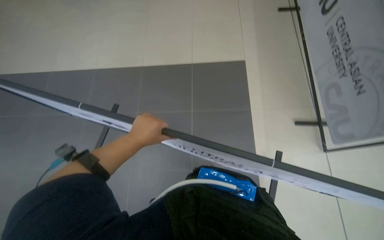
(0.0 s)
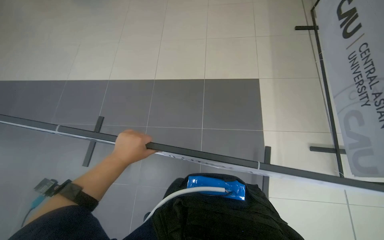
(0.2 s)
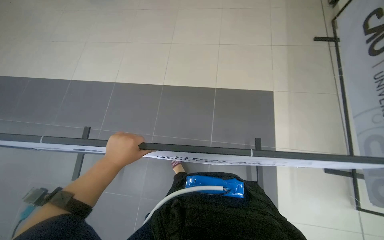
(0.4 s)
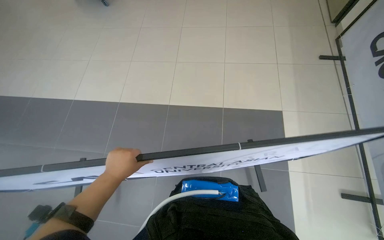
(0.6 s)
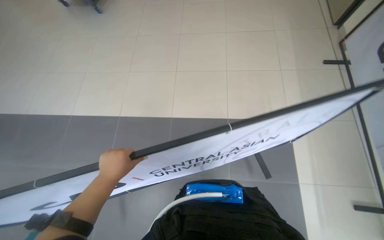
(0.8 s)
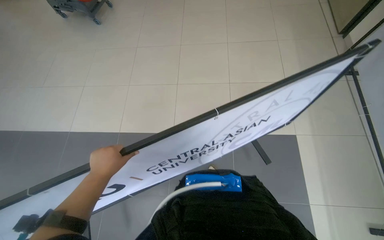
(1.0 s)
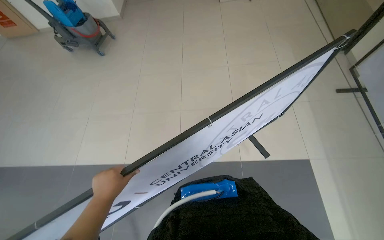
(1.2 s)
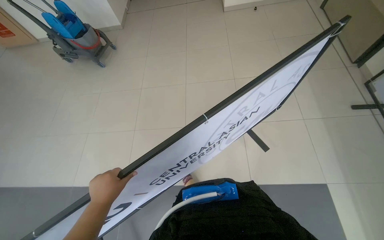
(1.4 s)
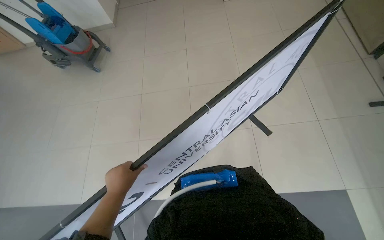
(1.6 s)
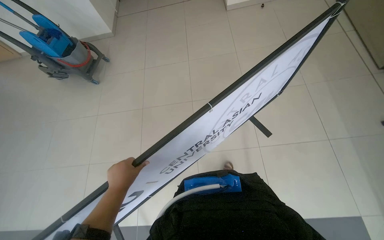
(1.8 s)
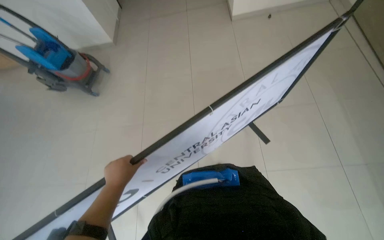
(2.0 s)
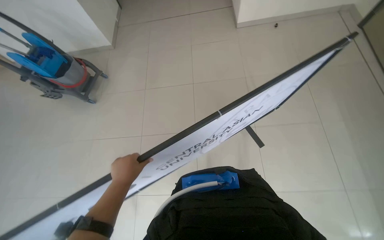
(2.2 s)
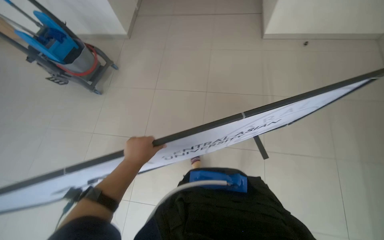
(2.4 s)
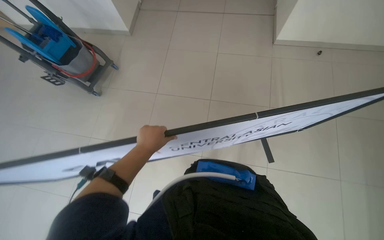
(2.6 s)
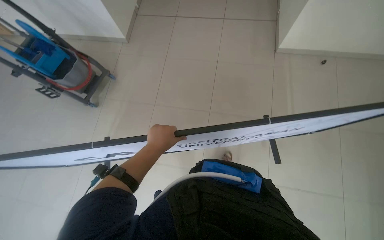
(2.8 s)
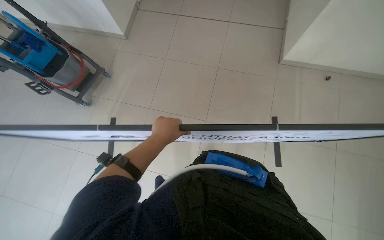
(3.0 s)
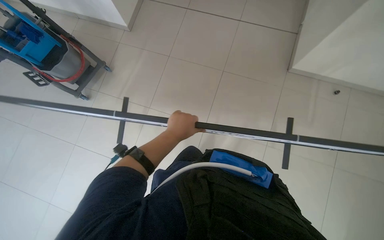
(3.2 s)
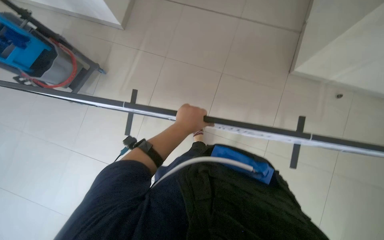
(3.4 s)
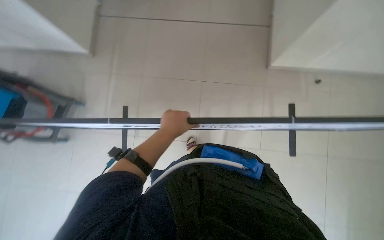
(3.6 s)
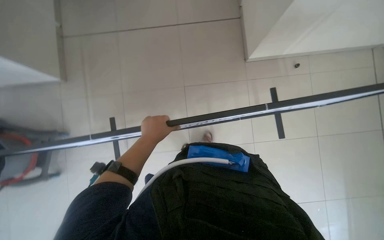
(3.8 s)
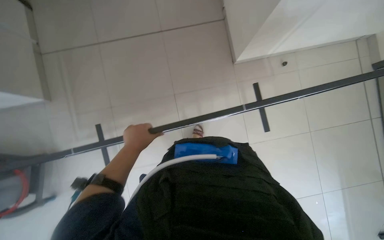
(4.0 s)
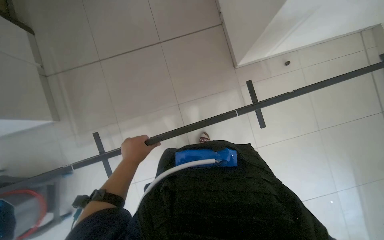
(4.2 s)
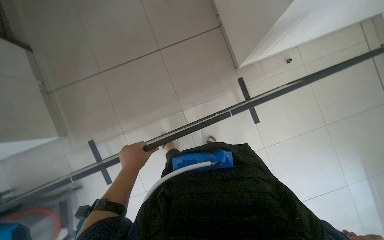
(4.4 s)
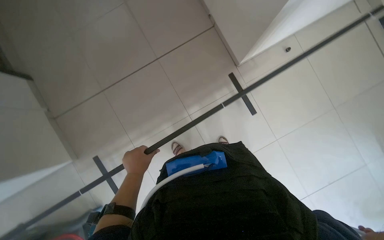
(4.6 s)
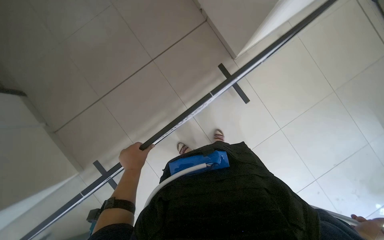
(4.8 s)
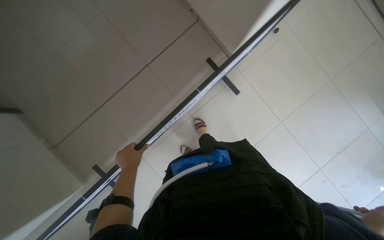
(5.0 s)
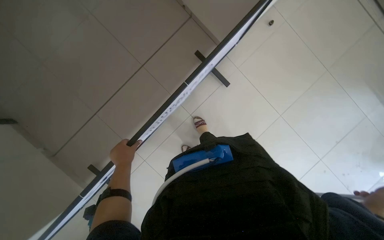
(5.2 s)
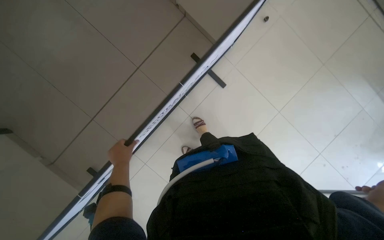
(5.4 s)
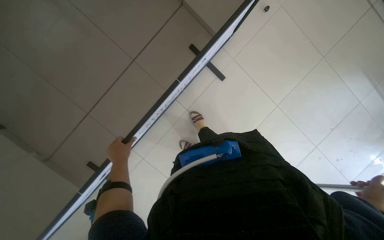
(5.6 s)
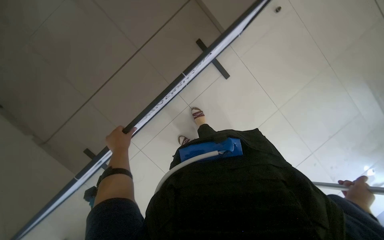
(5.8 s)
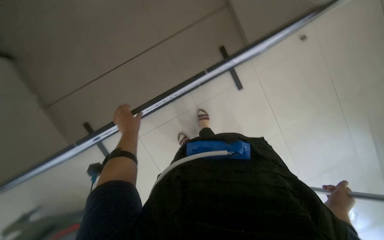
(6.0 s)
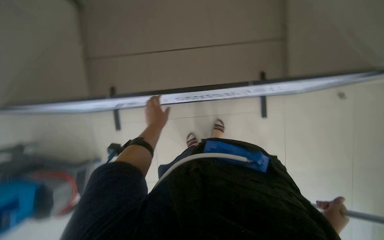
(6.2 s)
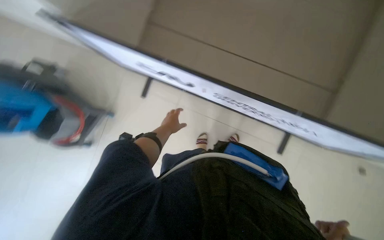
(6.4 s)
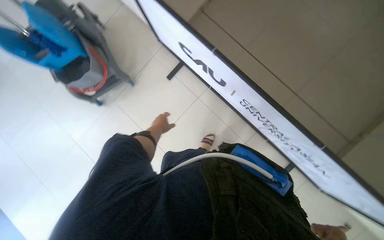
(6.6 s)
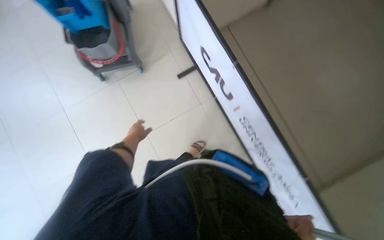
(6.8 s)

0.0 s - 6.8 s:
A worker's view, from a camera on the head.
Job: organizing items.
The whole recording: Moving display banner. The worker moves a large display banner across the floor.
1.4 s - 2.8 s: The camera is carried approximately 40 cm.
4.0 s - 5.4 s: The scene turns some 35 degrees counterclockwise in the picture. The left hand shifts about 25 cm to the left and farther from the camera.
5.4 s - 6.8 s: Everything in view rotates roughly 105 degrees clockwise.

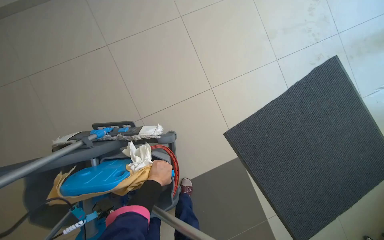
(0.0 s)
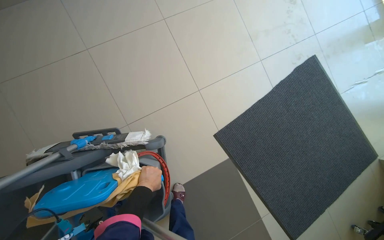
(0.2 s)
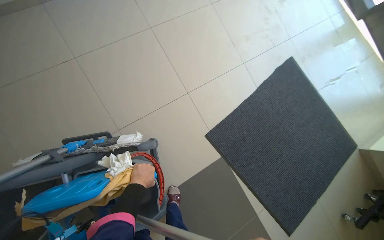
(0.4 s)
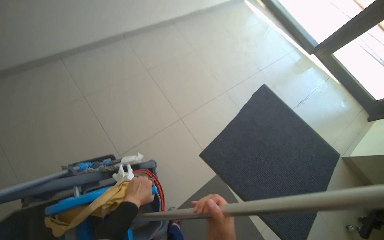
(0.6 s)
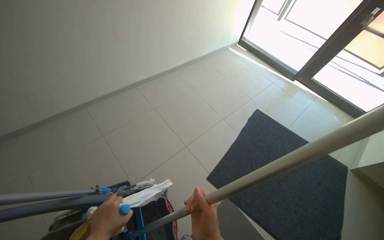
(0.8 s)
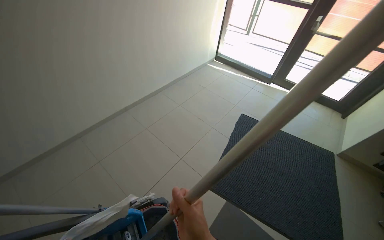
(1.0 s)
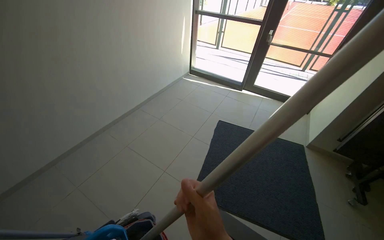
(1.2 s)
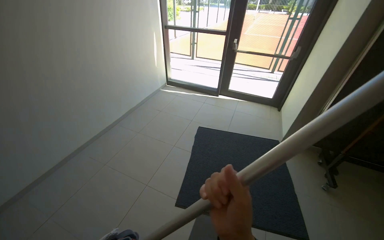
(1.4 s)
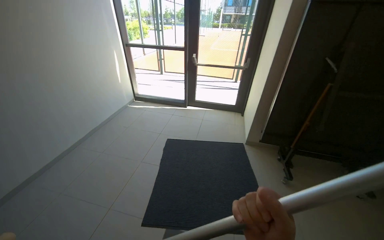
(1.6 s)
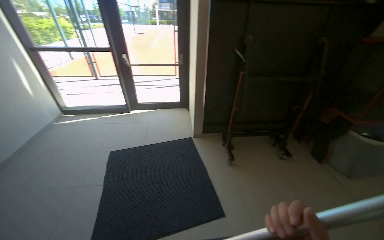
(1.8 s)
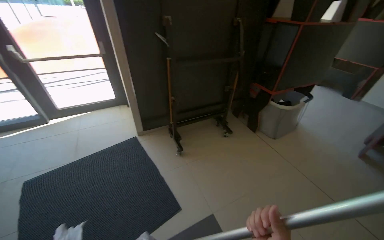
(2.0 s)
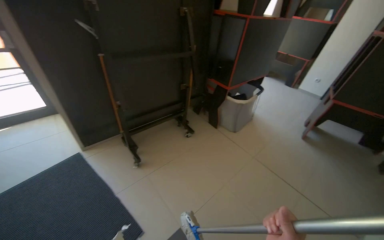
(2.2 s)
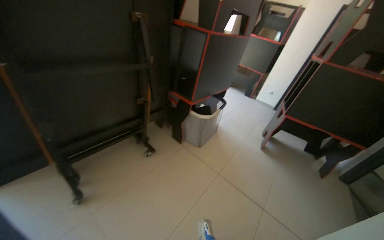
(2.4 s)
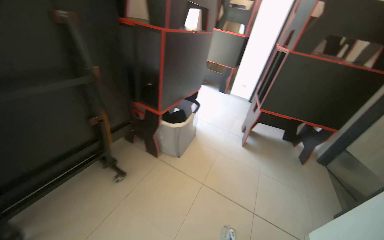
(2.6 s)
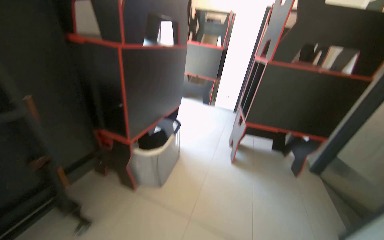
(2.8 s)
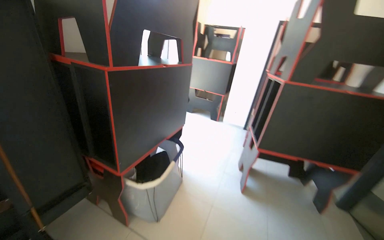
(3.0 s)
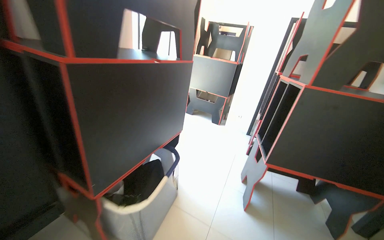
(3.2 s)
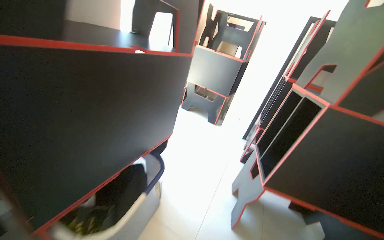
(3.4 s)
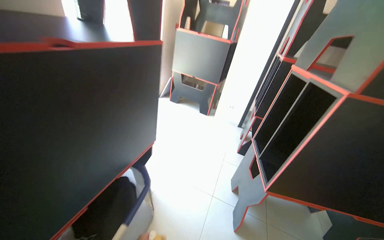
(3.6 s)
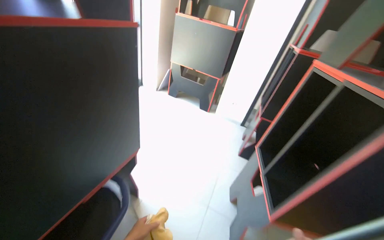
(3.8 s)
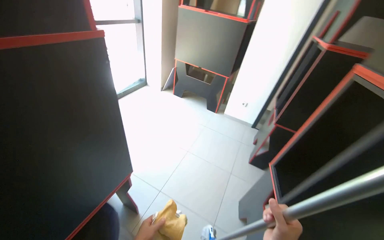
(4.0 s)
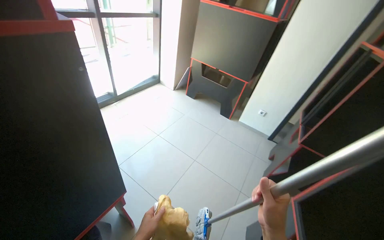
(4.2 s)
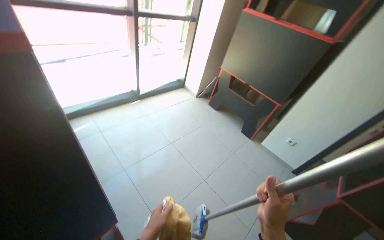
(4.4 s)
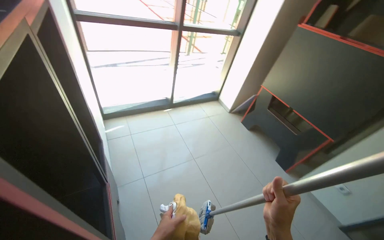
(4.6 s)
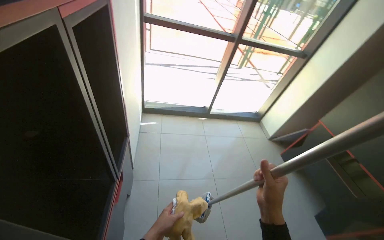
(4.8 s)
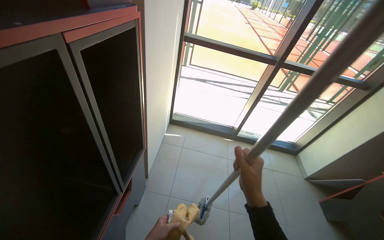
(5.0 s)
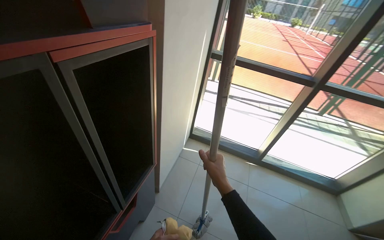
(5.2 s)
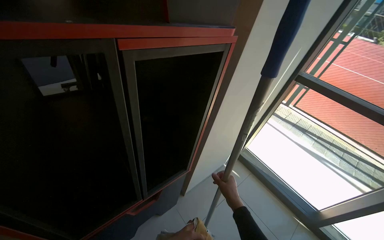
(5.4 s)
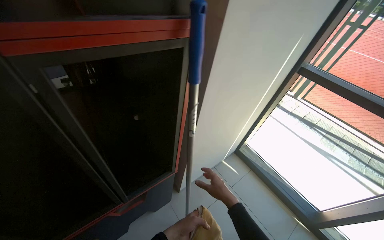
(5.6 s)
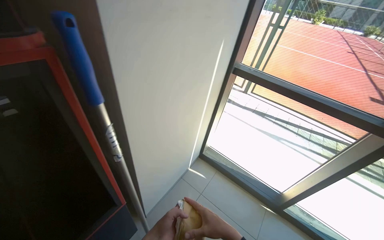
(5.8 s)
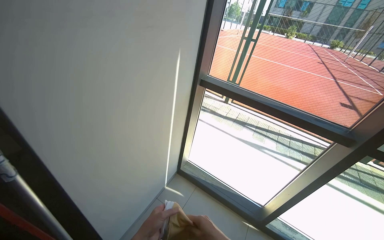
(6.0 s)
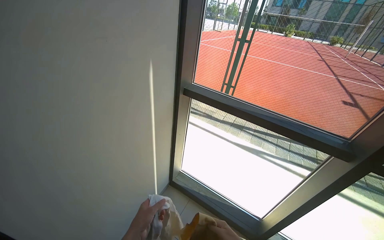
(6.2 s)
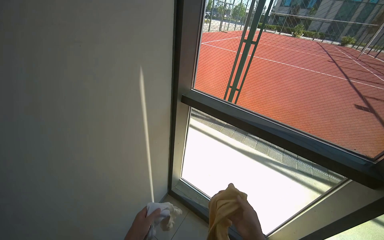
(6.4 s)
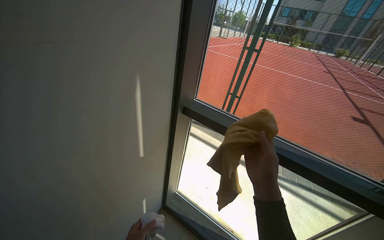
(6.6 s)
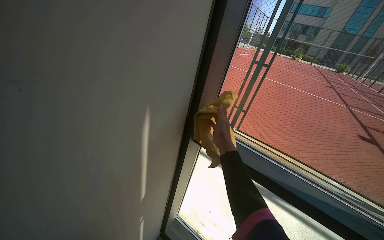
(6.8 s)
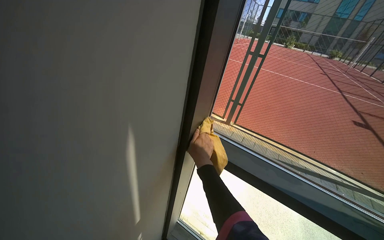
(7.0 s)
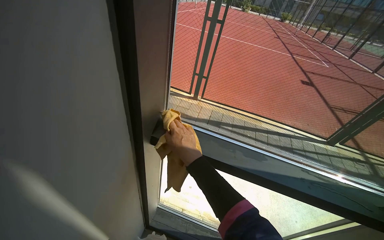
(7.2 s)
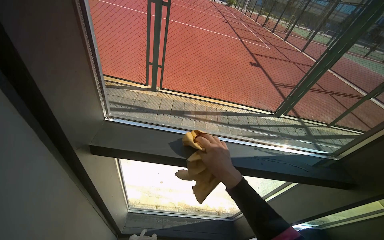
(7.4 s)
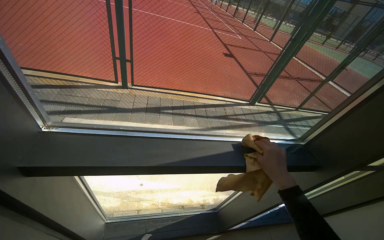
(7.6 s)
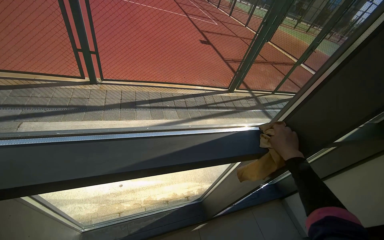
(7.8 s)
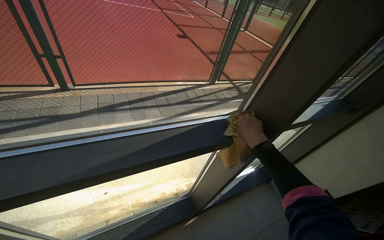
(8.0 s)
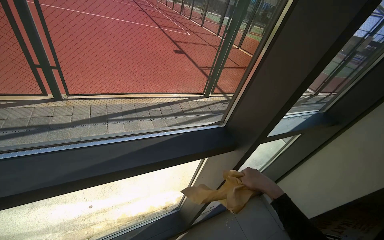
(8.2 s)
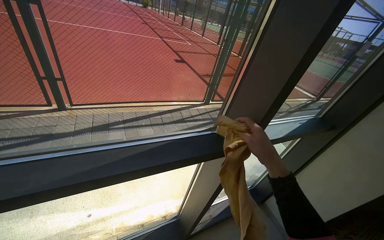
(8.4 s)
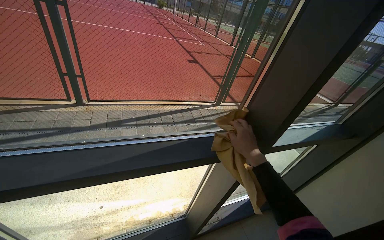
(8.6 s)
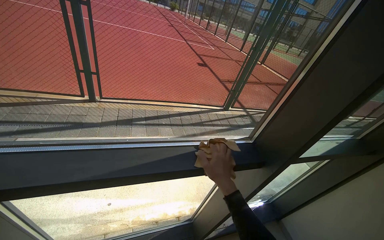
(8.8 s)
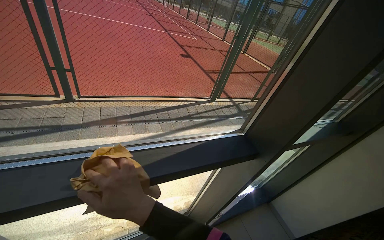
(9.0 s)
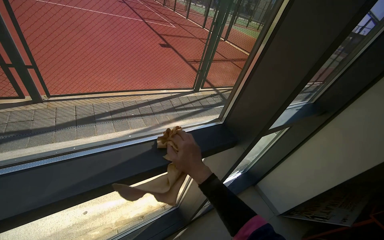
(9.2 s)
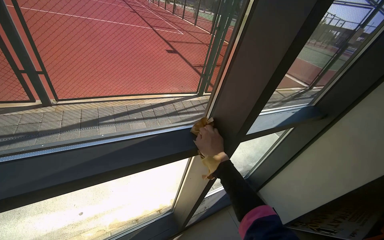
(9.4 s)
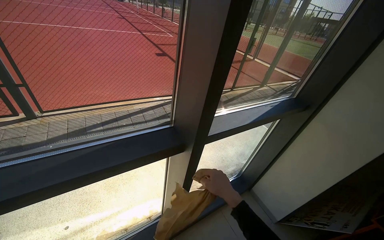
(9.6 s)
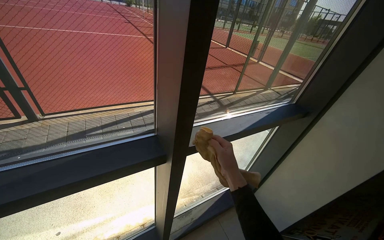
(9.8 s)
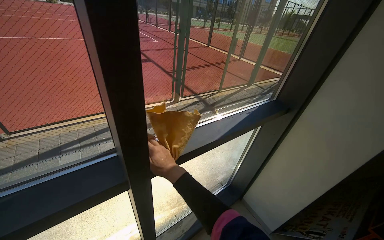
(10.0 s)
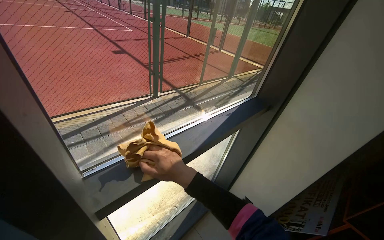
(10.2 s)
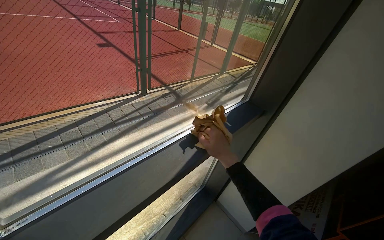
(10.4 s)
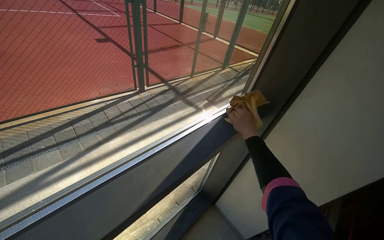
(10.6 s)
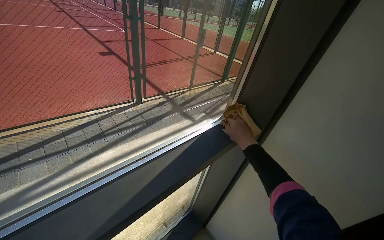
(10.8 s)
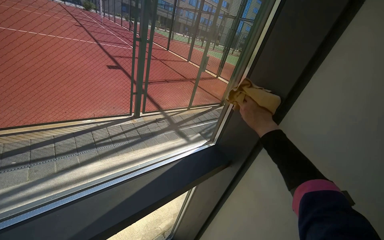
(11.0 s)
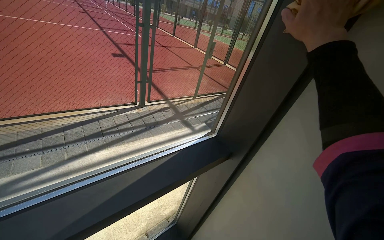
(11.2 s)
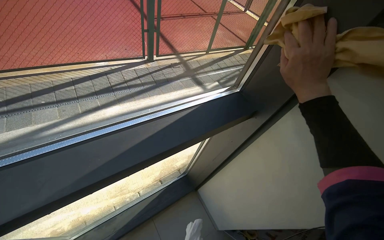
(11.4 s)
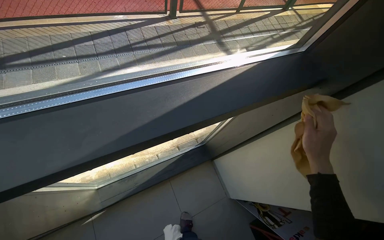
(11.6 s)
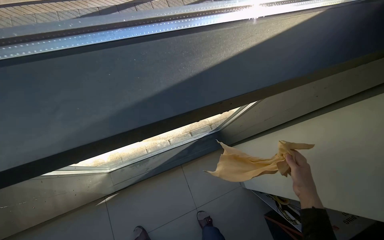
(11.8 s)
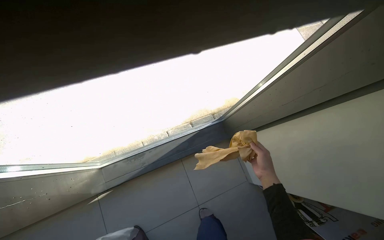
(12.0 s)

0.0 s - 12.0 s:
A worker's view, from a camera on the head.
Job: cleaning windows.
The whole recording: Wiping window frames and glass. The worker uses a yellow cloth to wipe the window frames and glass.
0.0 s - 1.6 s: The camera is carried some 90 cm. The head turns to the right by roughly 55 degrees. The wearer looks roughly 50 degrees further upward.
1.6 s - 3.0 s: The head travels approximately 1.5 m. The head turns to the right by about 80 degrees.
3.0 s - 4.4 s: The camera is carried roughly 1.5 m. The head turns to the left by some 25 degrees. The wearer looks approximately 15 degrees further downward.
4.4 s - 6.0 s: The camera is carried about 70 cm. The wearer's head swings approximately 80 degrees to the left. The view tilts about 15 degrees upward.
7.6 s - 9.0 s: The right hand shifts approximately 20 cm to the left and nearer to the camera.
9.0 s - 10.4 s: The camera is carried about 70 cm. The head rotates roughly 20 degrees to the right.
10.4 s - 12.0 s: The head travels some 50 cm. The wearer looks some 25 degrees further to the left. The view tilts about 30 degrees downward.
